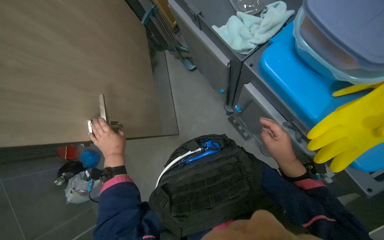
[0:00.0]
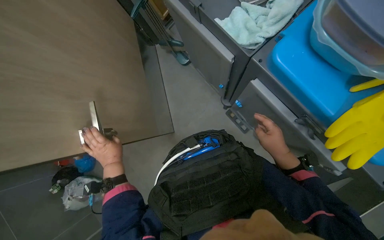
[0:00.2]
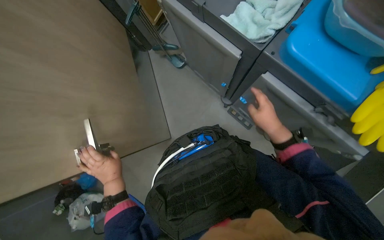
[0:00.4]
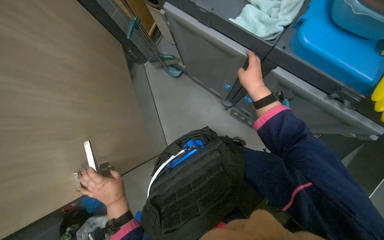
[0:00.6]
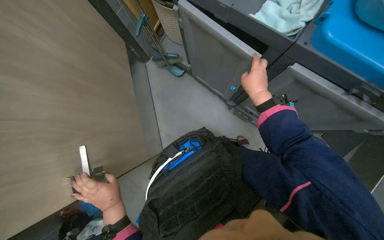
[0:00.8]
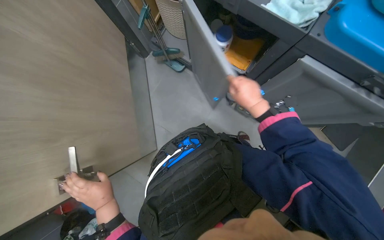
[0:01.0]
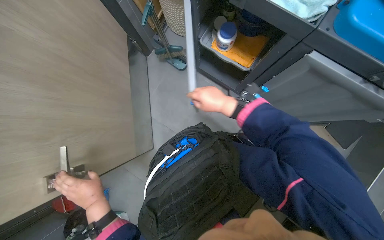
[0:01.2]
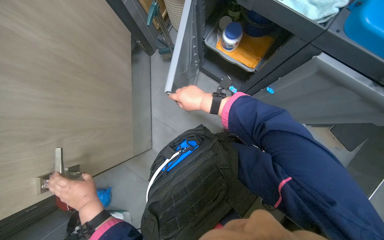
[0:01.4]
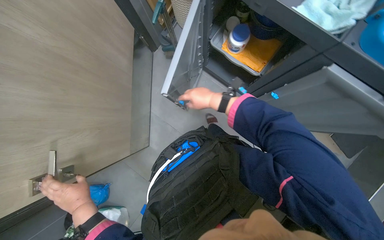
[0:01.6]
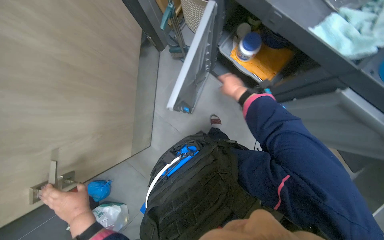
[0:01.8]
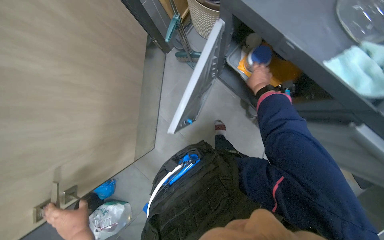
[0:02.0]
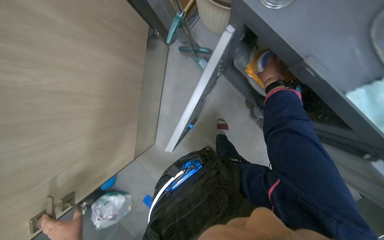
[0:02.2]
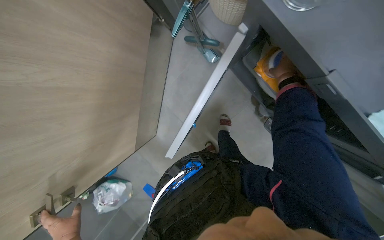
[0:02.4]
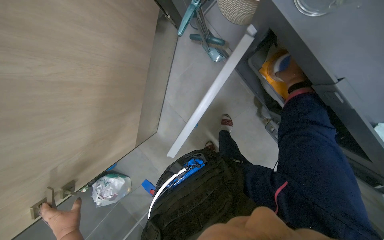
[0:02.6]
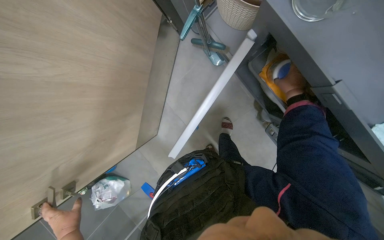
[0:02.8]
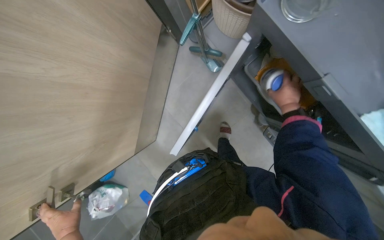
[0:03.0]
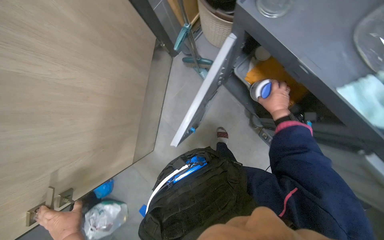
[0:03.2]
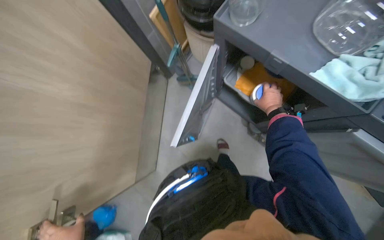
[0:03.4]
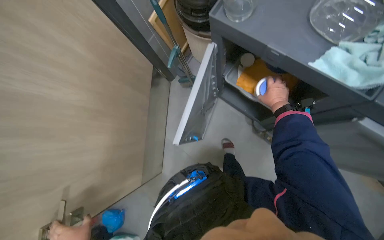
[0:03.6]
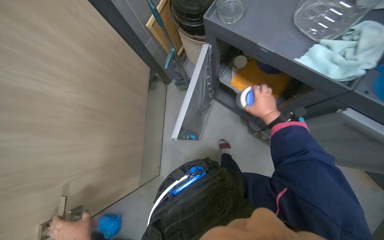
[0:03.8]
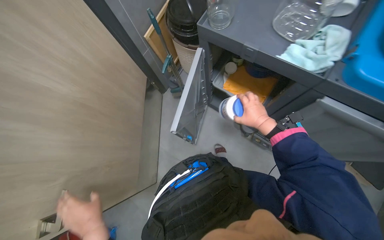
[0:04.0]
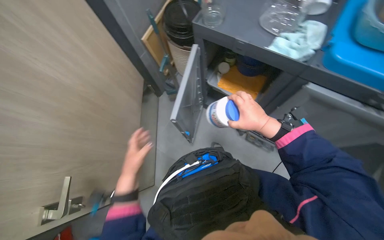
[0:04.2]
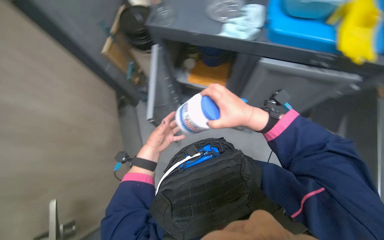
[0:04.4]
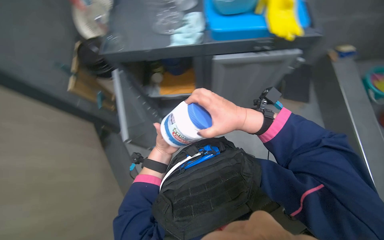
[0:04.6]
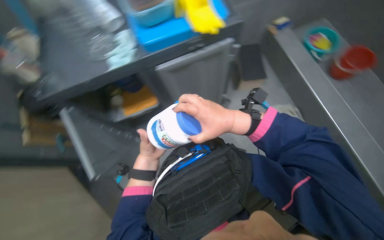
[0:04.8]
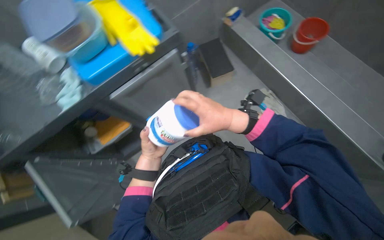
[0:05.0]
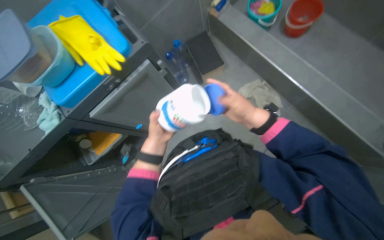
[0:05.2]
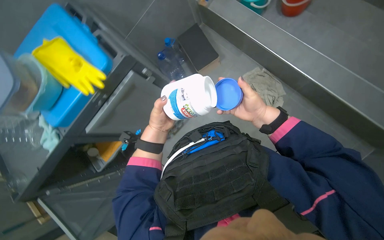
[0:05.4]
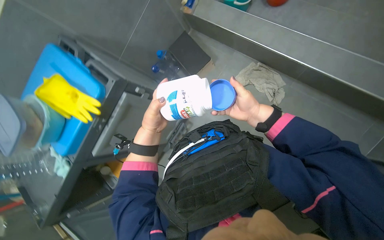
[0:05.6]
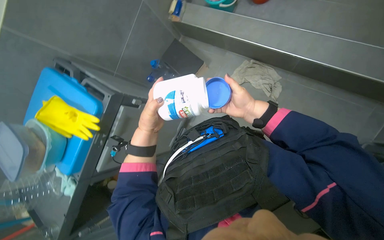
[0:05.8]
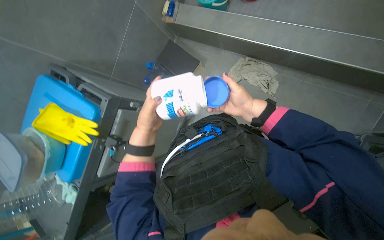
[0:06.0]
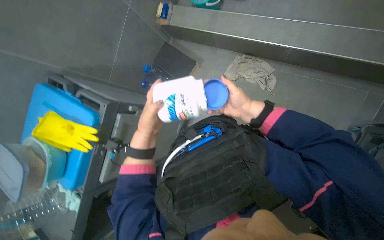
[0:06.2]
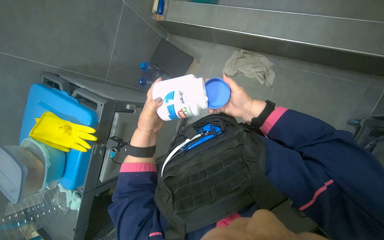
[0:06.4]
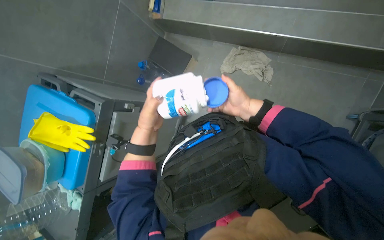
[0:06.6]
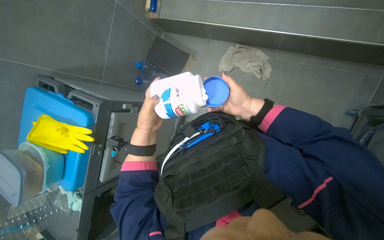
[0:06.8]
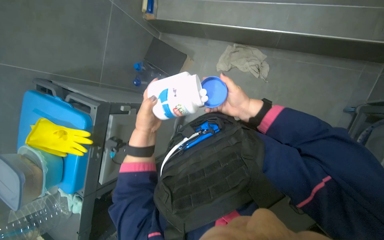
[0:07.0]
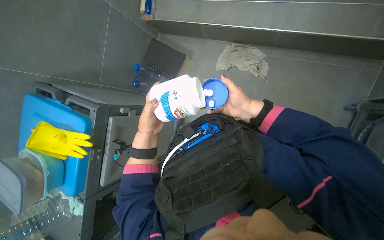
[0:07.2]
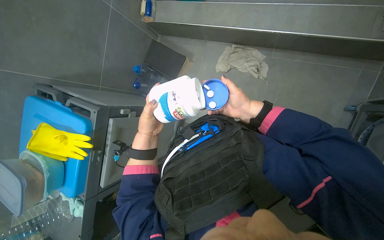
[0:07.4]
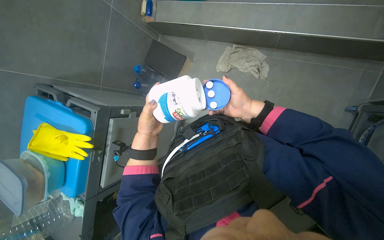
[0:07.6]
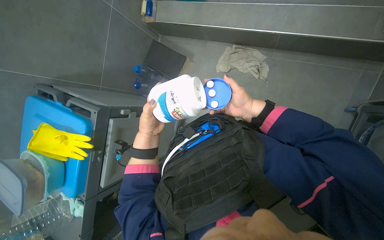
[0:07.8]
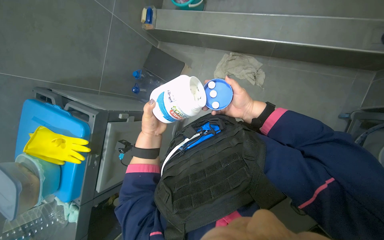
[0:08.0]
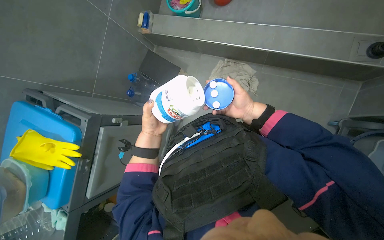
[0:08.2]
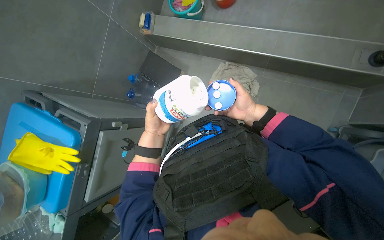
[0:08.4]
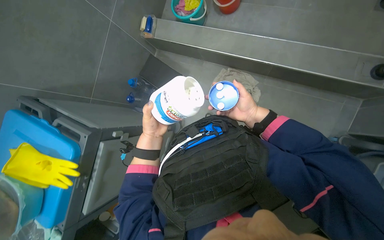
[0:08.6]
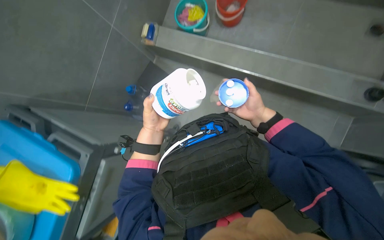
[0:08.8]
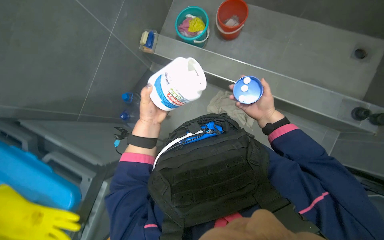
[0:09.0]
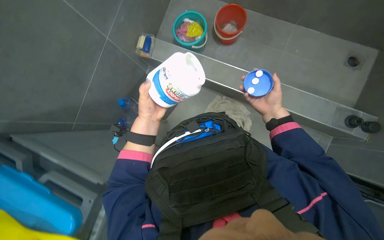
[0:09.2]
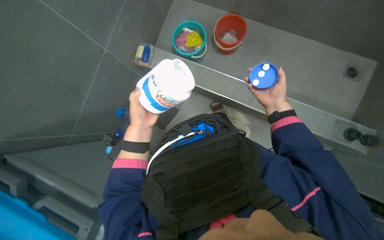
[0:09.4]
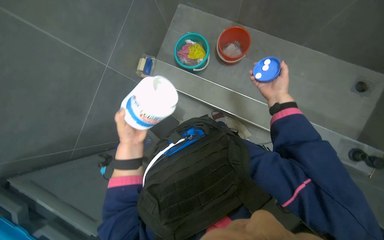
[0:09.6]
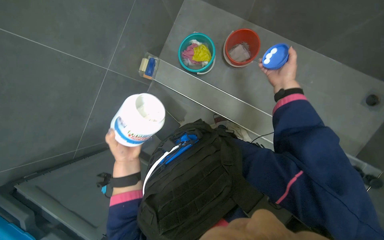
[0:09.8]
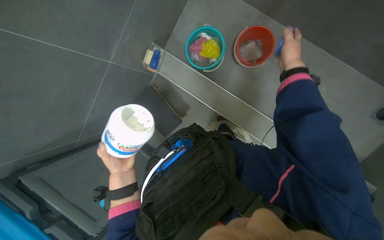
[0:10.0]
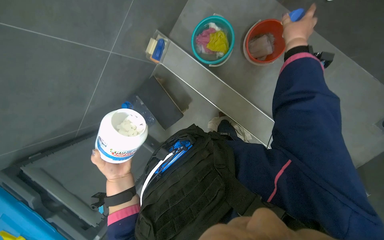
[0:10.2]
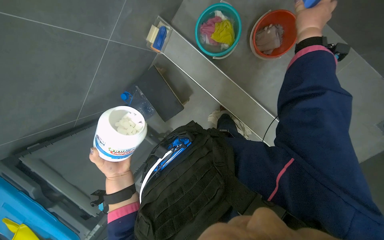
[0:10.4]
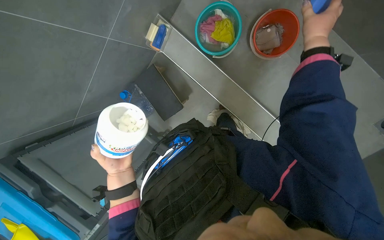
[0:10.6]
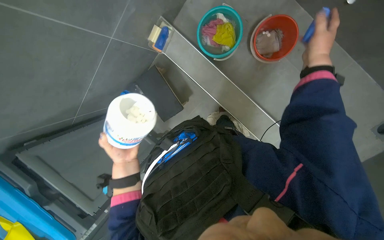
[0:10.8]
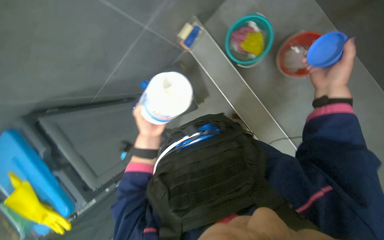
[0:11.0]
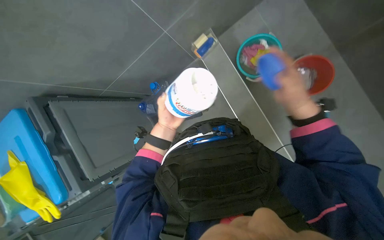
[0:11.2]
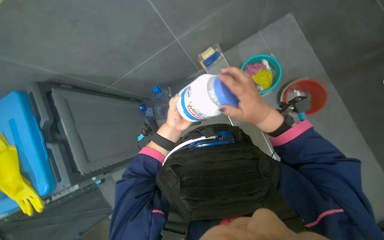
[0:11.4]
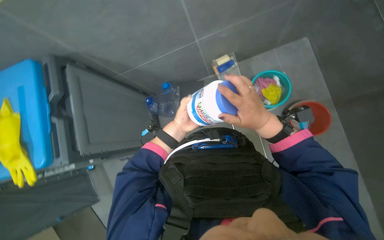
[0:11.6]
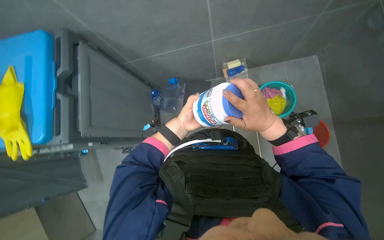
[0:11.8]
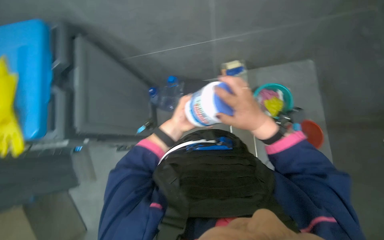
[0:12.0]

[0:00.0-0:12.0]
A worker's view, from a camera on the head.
Job: preparing cleaning supplies.
The whole recording: Preparing cleaning solution. The worker opens a cabinet to retrieve supplies, then adds cleaning tablets to a bottle, fills it with water, and shakes it to prepare the solution.
0:00.0 to 0:01.6: The right hand moves to the left, farther from the camera and up the picture, about 50 cm.
0:01.6 to 0:03.0: The right hand shifts some 25 cm to the right.
0:03.0 to 0:04.4: The head travels approximately 50 cm. The head rotates roughly 30 degrees to the right. The view tips upward by roughly 30 degrees.
0:04.4 to 0:06.0: The head travels approximately 70 cm. Everything in view rotates approximately 80 degrees counterclockwise.
0:06.0 to 0:07.6: The hands are busy where they are.
0:07.6 to 0:09.0: The camera pitches upward, by some 15 degrees. The right hand goes approximately 10 cm to the right.
0:09.0 to 0:10.4: The right hand goes some 30 cm up the picture, while the left hand is displaced down the picture by roughly 15 cm.
0:10.4 to 0:12.0: The scene turns some 45 degrees clockwise in the picture.

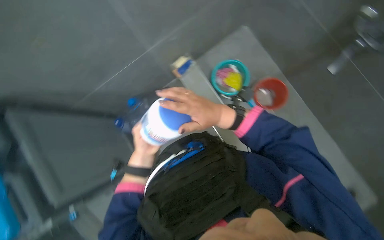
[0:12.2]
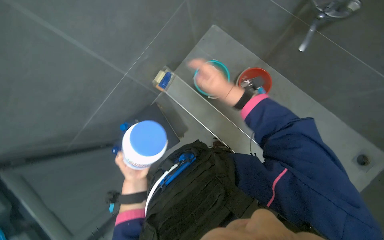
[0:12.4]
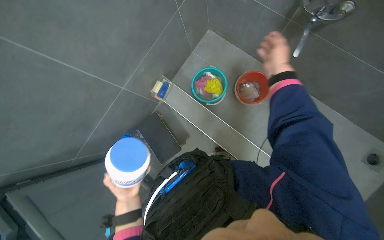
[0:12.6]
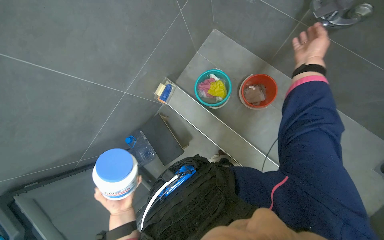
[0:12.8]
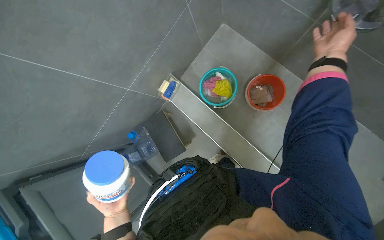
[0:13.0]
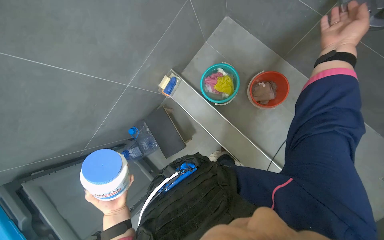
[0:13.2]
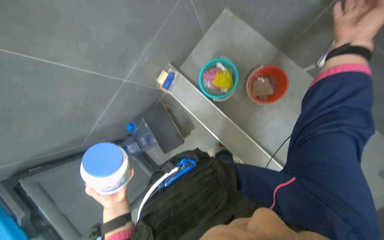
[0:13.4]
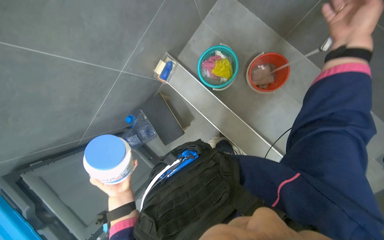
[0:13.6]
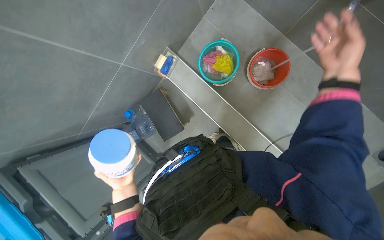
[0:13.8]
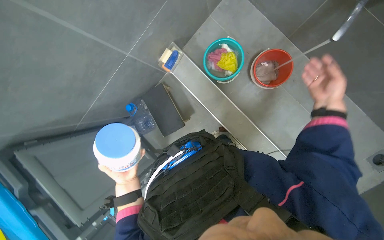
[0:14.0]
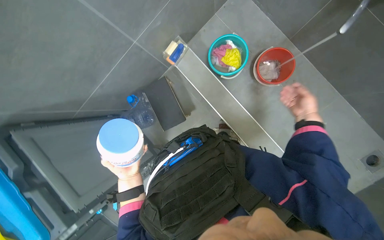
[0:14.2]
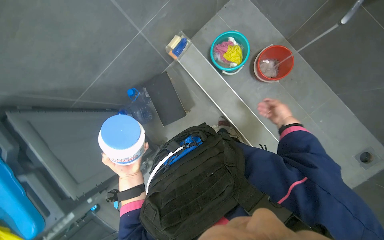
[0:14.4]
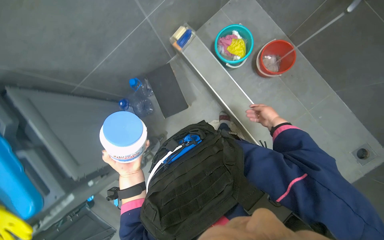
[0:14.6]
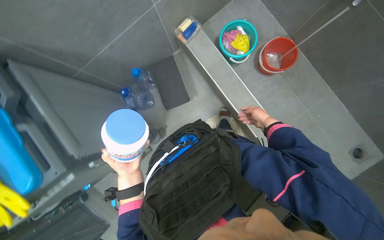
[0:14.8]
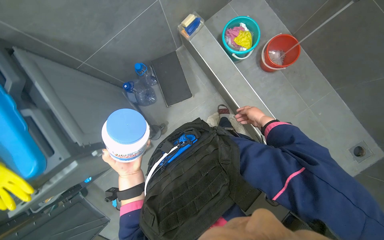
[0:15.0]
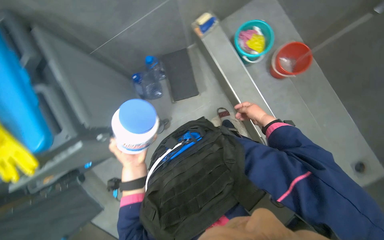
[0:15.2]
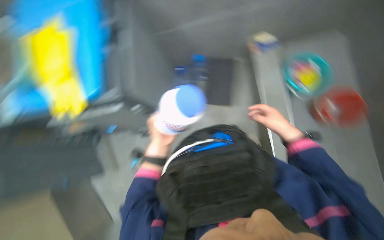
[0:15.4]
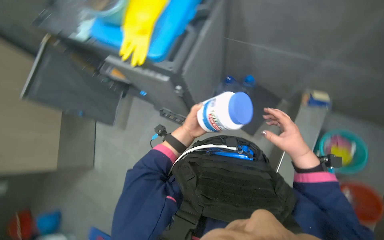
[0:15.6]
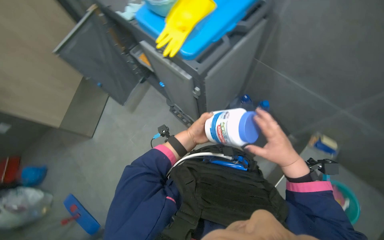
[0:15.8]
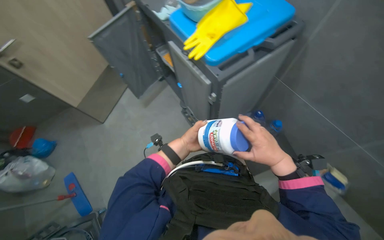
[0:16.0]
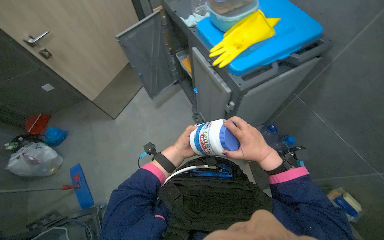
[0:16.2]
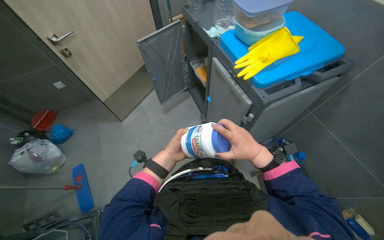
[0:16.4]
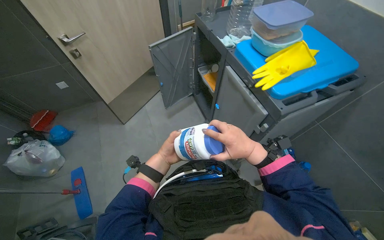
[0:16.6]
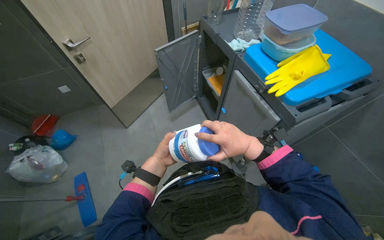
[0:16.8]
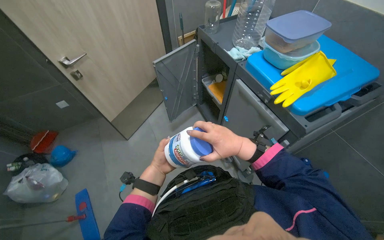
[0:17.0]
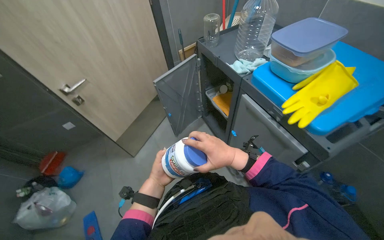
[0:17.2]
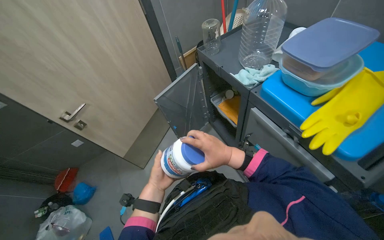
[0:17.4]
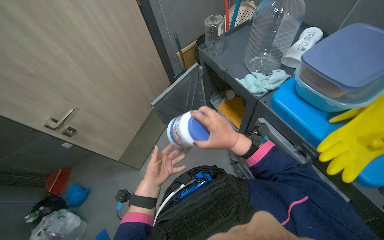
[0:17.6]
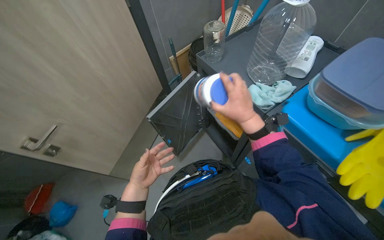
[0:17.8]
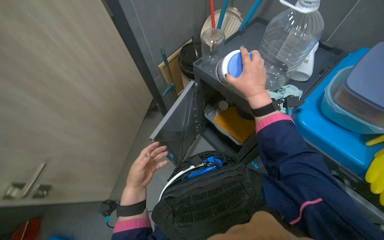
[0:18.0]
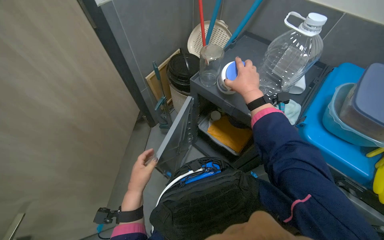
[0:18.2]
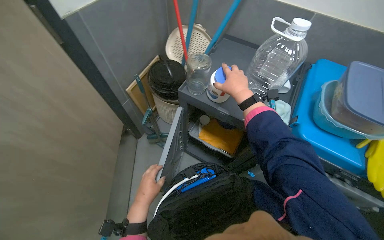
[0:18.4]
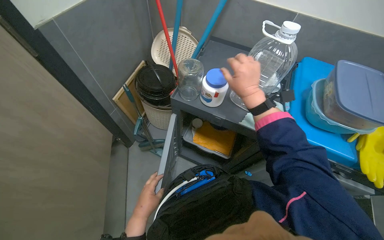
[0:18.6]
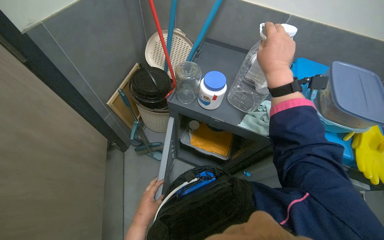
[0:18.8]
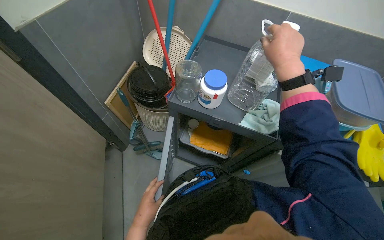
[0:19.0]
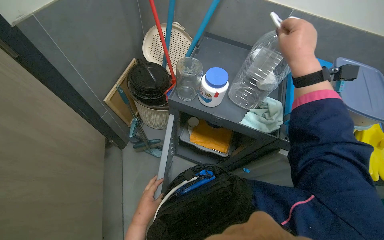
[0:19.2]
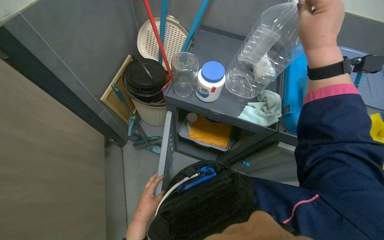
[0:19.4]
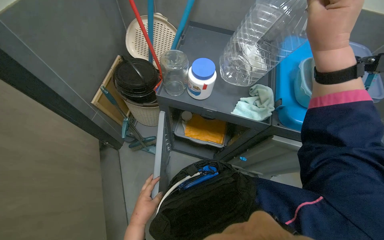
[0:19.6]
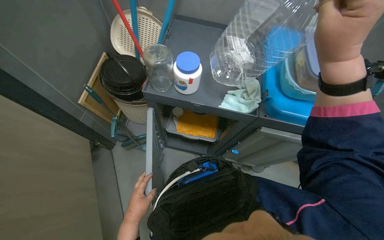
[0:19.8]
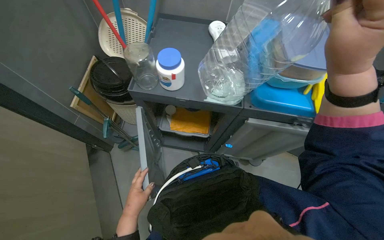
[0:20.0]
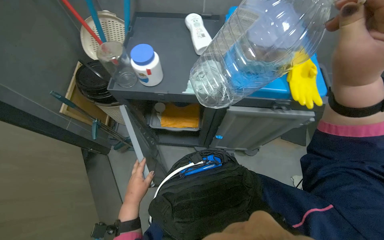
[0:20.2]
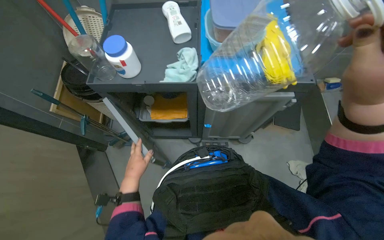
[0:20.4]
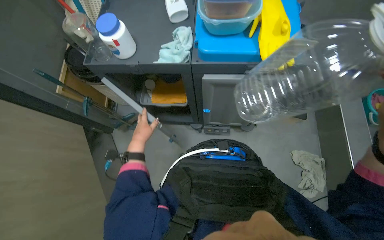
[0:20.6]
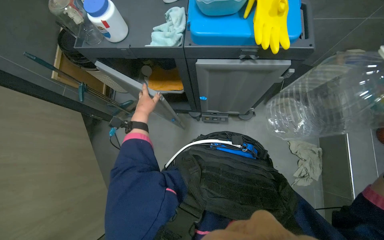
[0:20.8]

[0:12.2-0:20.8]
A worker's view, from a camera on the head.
Job: preparing cleaning supplies.
The whole recording: Preparing cleaning solution. The worker opens a cabinet to retrieve supplies, then adds cleaning tablets to a bottle, fills it with water, and shakes it to prepare the solution.
0:12.2 to 0:13.6: The right hand is displaced to the right and up the picture by roughly 35 cm.
0:13.6 to 0:15.0: The view tips downward by approximately 15 degrees. The right hand moves farther from the camera, approximately 40 cm.
0:15.0 to 0:16.6: The head turns to the left by roughly 100 degrees. The view tips upward by roughly 15 degrees.
0:16.6 to 0:18.0: The camera travels approximately 70 cm.
0:18.0 to 0:19.4: The wearer looks some 30 degrees further to the right.
0:19.4 to 0:20.8: The head travels to the right, some 40 cm. The view tilts approximately 15 degrees downward.
